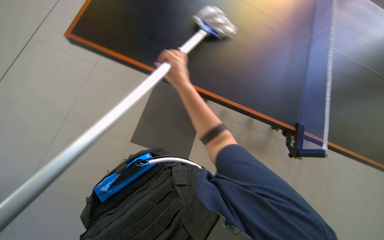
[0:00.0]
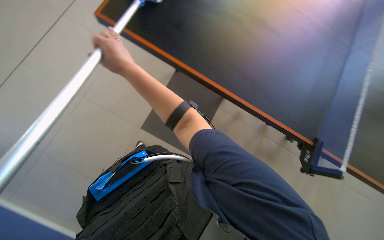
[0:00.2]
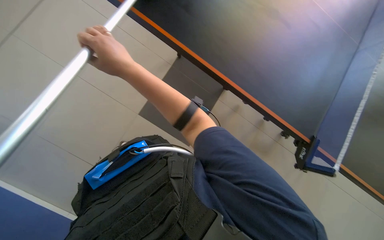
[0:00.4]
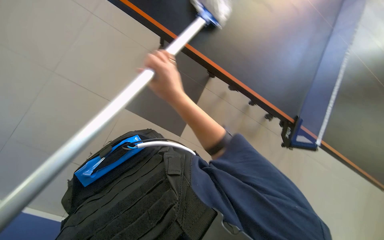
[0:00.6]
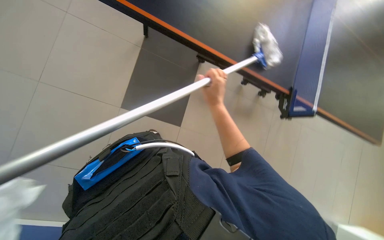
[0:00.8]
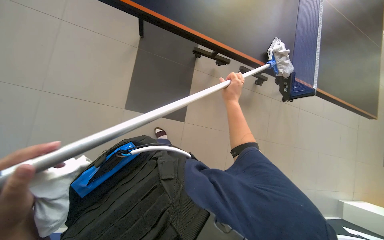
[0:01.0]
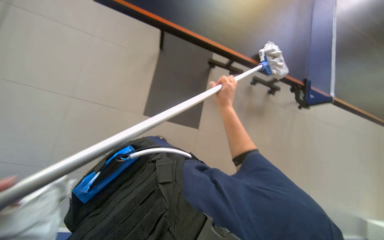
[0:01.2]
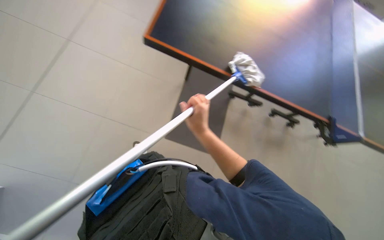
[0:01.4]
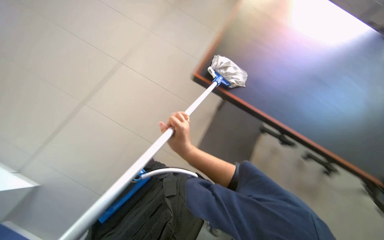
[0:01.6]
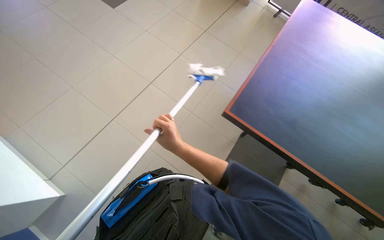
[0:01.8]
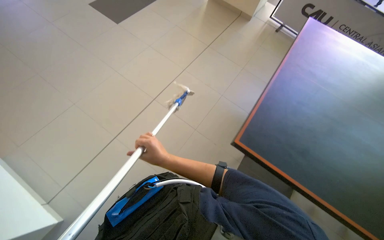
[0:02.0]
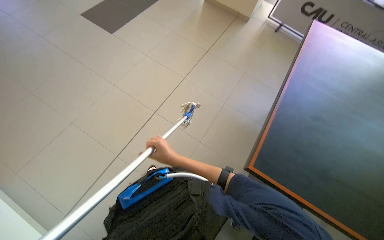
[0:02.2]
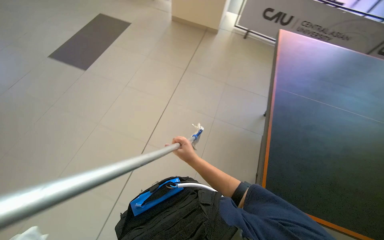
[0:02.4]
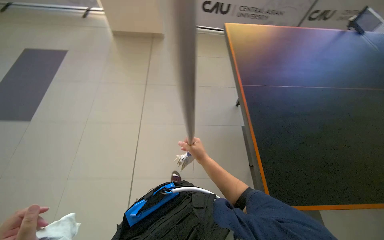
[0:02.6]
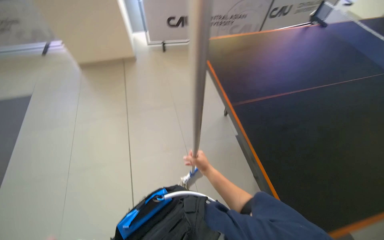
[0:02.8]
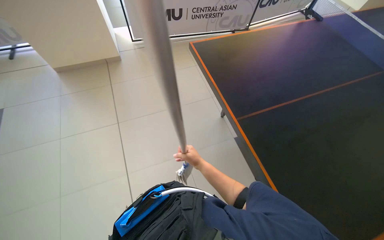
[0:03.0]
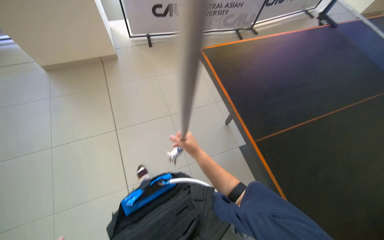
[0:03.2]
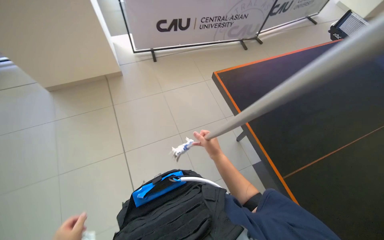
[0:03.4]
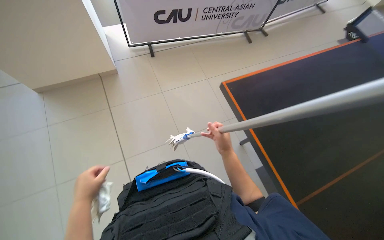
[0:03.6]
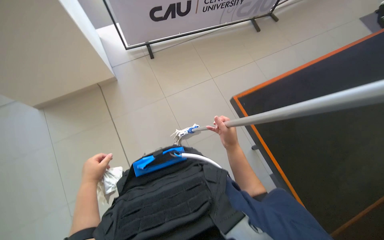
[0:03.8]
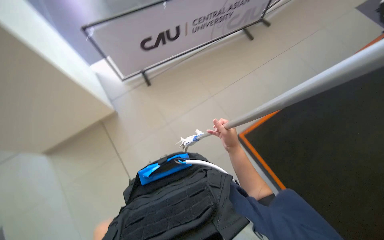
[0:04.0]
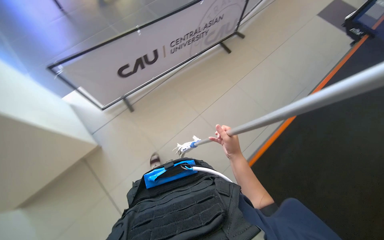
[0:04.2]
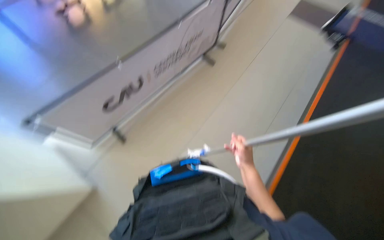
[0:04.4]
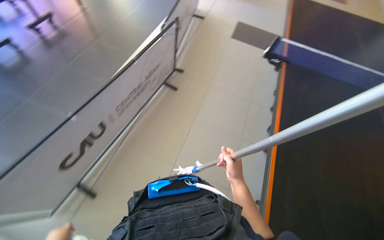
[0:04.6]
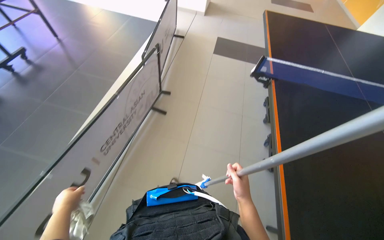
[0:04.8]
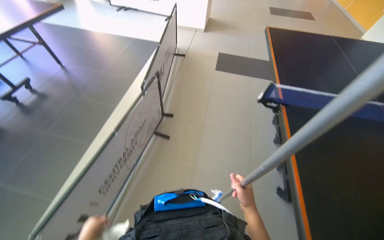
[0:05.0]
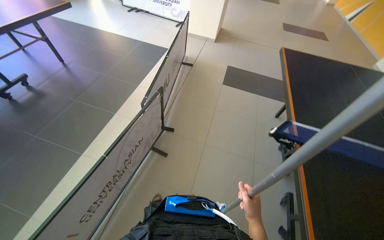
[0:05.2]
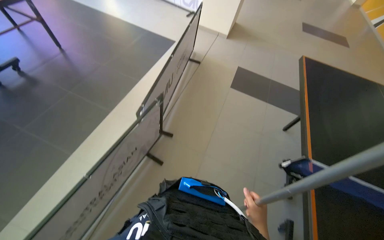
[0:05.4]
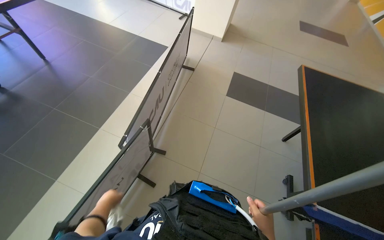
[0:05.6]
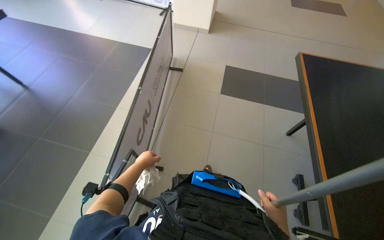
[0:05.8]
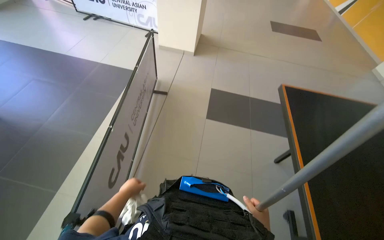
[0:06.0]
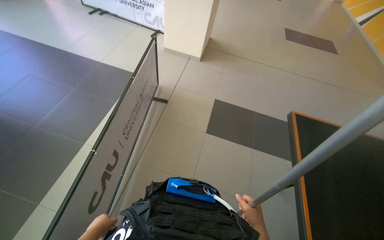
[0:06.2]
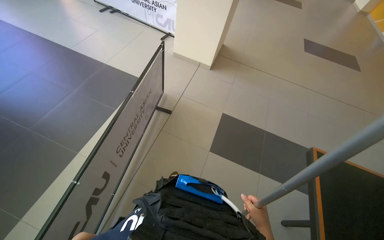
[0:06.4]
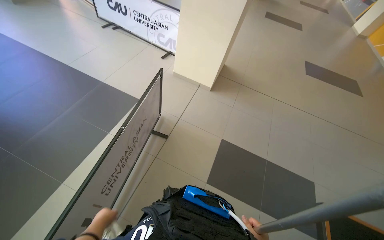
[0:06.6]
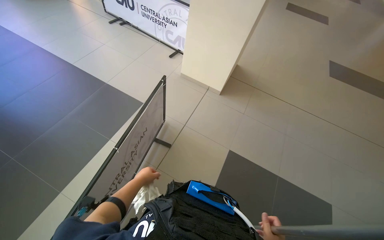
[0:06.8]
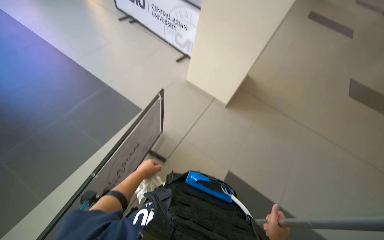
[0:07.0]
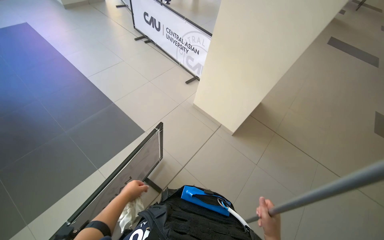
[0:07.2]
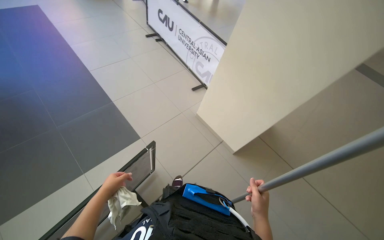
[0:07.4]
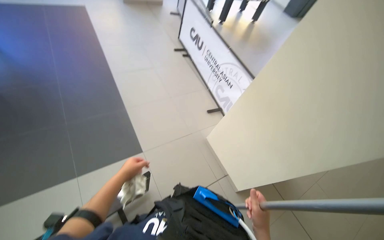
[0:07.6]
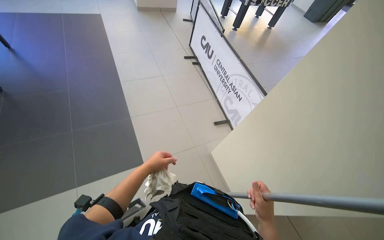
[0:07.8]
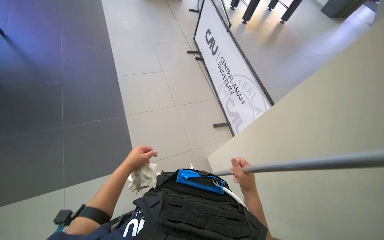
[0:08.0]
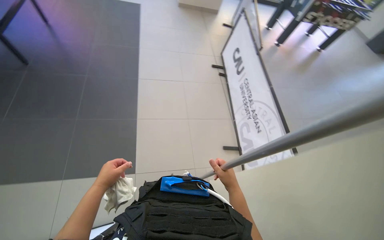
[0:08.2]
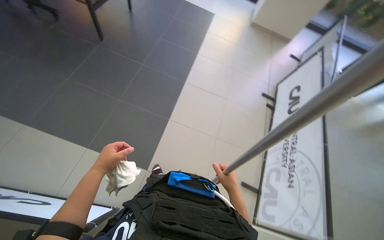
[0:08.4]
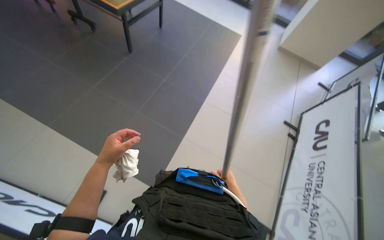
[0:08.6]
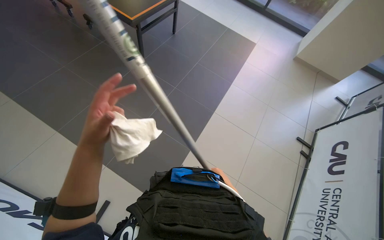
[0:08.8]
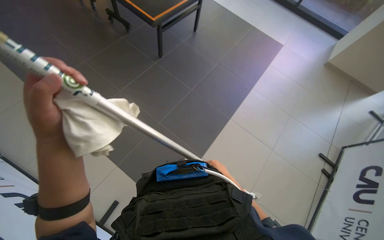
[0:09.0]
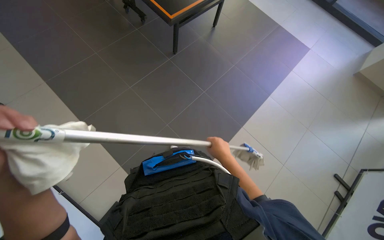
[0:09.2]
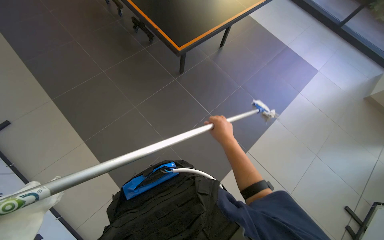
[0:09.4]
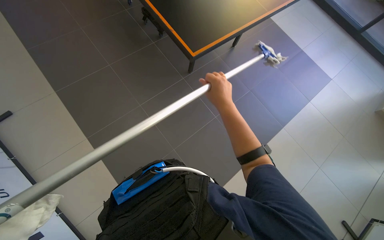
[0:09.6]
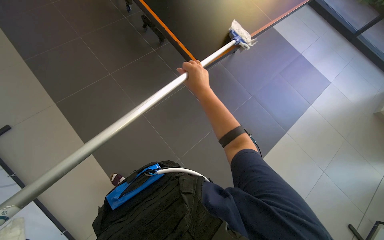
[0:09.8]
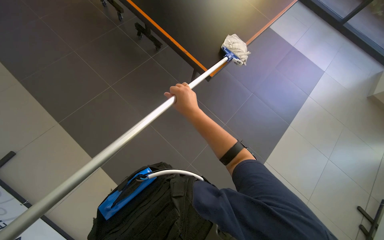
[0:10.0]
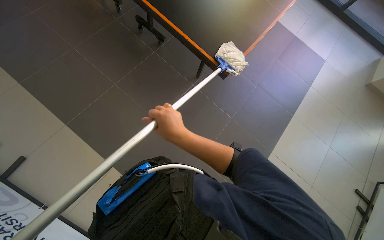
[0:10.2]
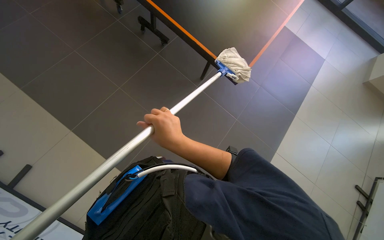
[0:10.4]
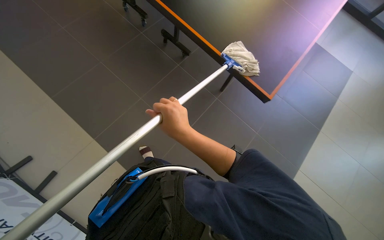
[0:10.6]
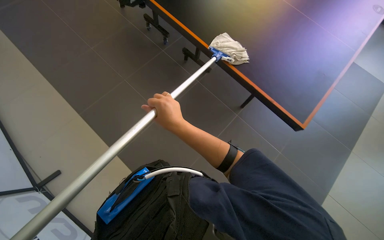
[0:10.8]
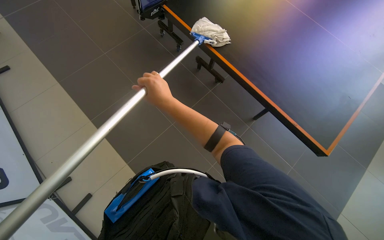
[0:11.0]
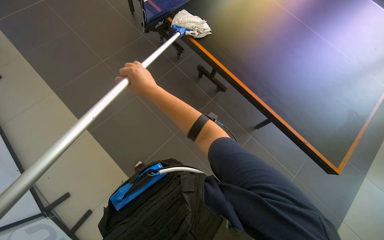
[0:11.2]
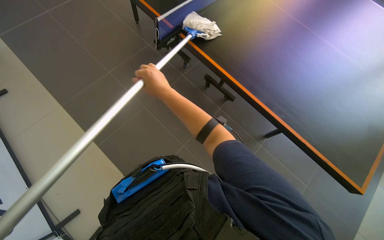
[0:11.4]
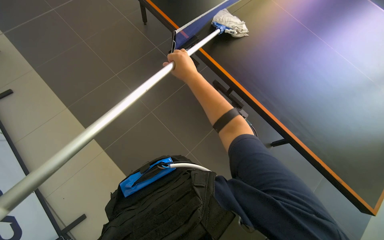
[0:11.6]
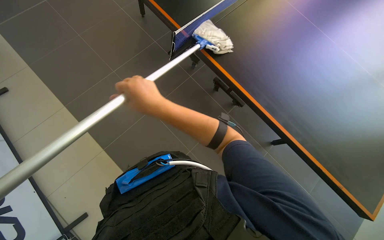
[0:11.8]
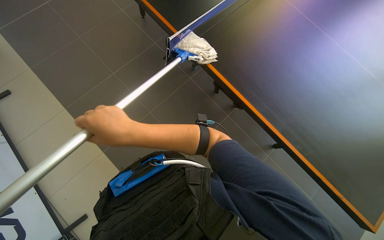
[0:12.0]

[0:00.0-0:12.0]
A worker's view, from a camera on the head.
Job: wiping surfaces.
The whole recording: Cleaning table surface with mop. The worker cleans the table surface using a mop.
0.0 to 1.6 s: The right hand swings left and right, some 30 cm each way, with 2 reversals.
1.6 to 3.0 s: The head travels approximately 60 cm. The wearer's head swings roughly 40 degrees to the right.
3.0 to 4.4 s: The camera travels some 60 cm. Everything in view rotates approximately 25 degrees counterclockwise.
4.4 to 6.0 s: The wearer moves approximately 1.5 m. The head turns to the right by some 25 degrees.
6.0 to 7.6 s: The head travels about 60 cm. The wearer looks about 20 degrees further upward. The scene turns roughly 45 degrees clockwise in the picture.
9.0 to 10.4 s: The camera is carried some 50 cm.
10.4 to 12.0 s: The right hand moves to the left, about 10 cm, and moves some 10 cm up the picture and comes back.

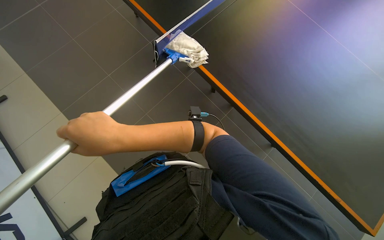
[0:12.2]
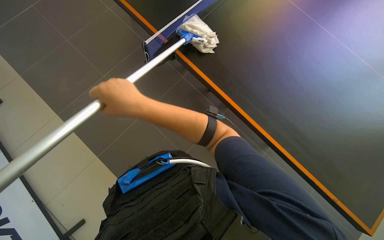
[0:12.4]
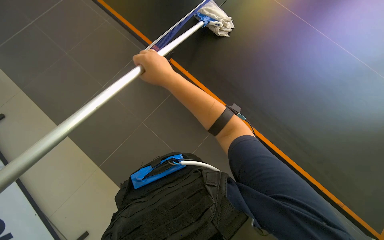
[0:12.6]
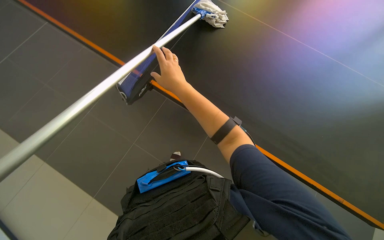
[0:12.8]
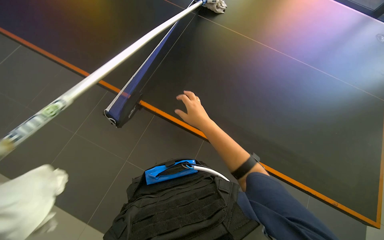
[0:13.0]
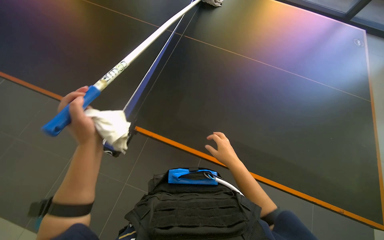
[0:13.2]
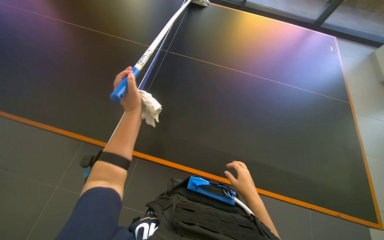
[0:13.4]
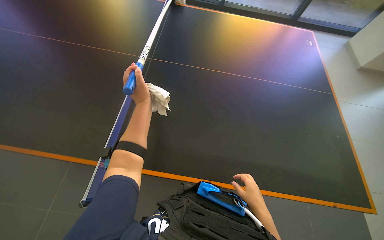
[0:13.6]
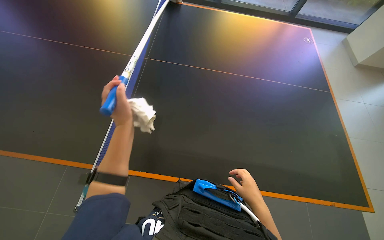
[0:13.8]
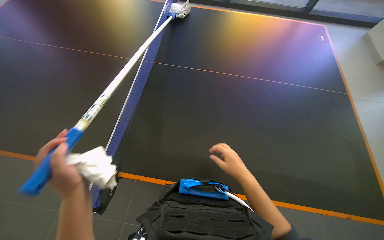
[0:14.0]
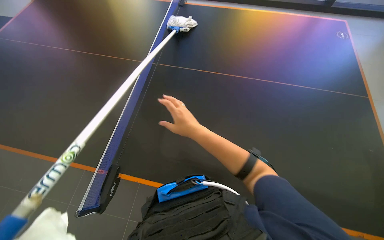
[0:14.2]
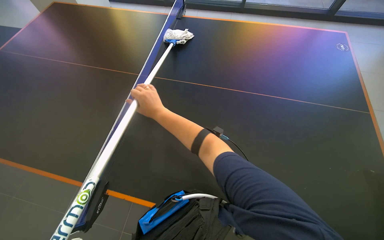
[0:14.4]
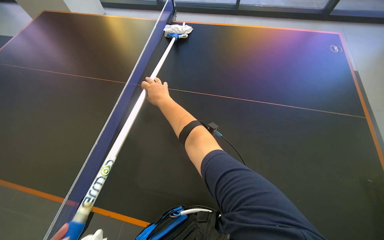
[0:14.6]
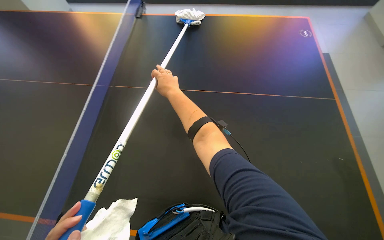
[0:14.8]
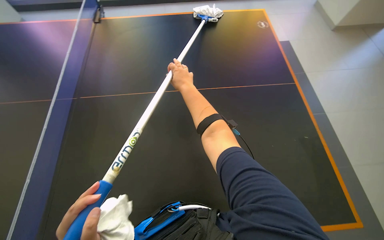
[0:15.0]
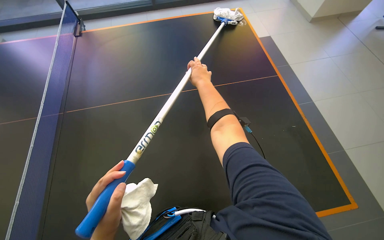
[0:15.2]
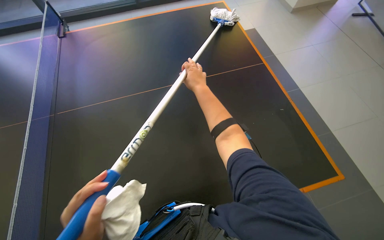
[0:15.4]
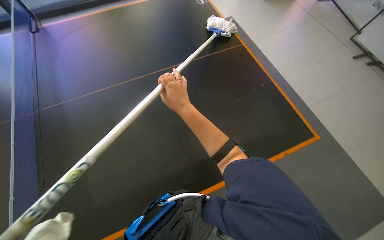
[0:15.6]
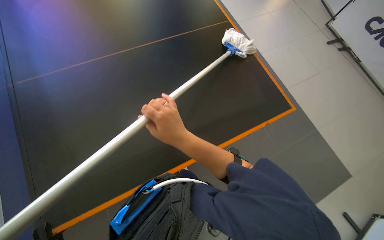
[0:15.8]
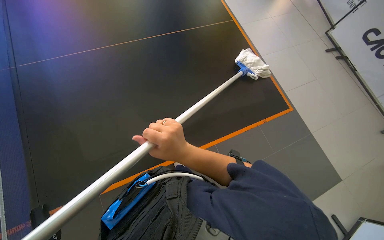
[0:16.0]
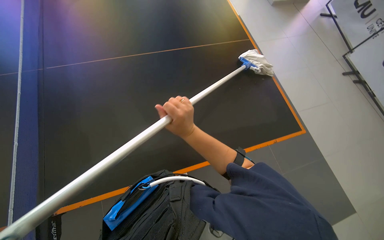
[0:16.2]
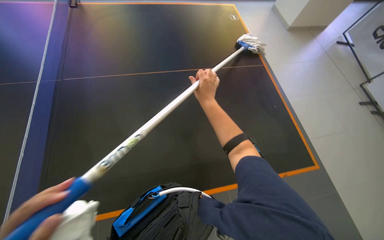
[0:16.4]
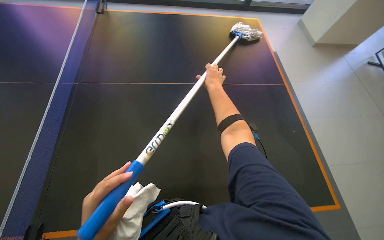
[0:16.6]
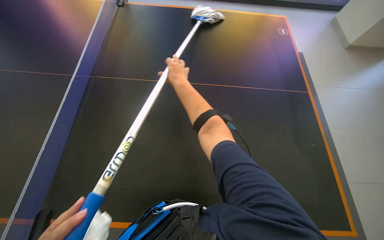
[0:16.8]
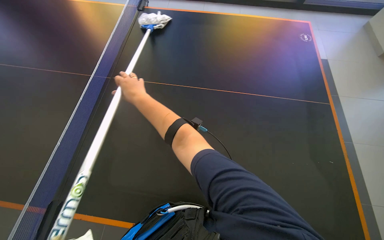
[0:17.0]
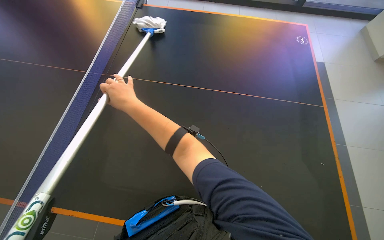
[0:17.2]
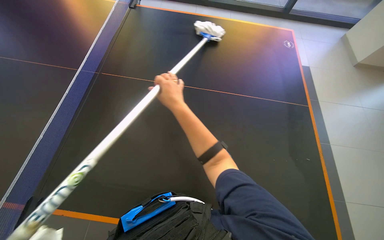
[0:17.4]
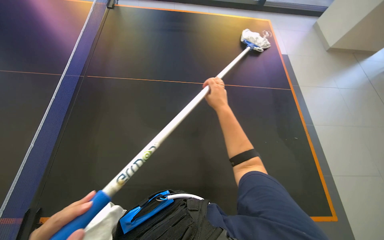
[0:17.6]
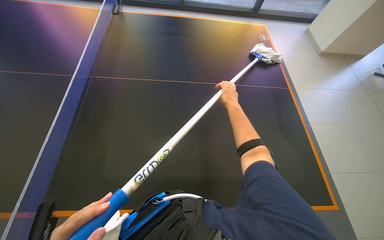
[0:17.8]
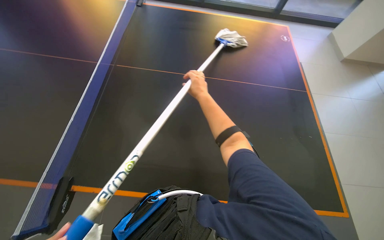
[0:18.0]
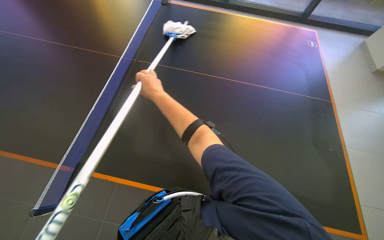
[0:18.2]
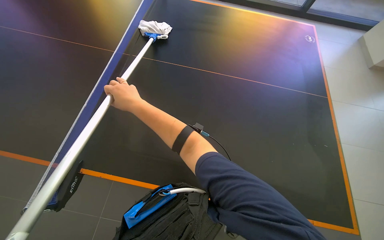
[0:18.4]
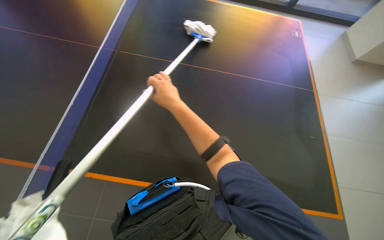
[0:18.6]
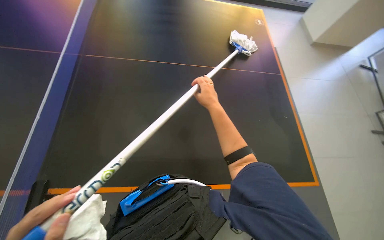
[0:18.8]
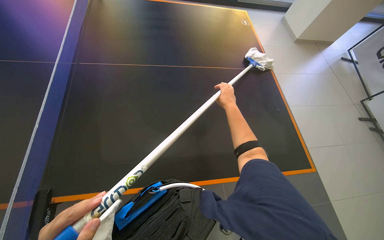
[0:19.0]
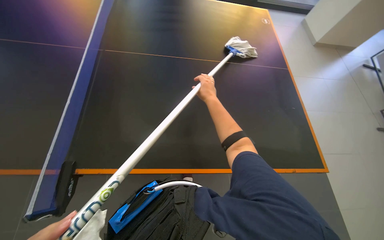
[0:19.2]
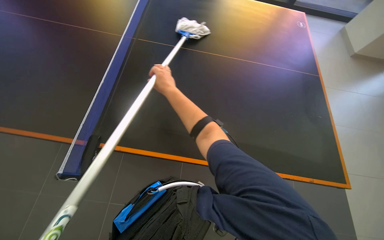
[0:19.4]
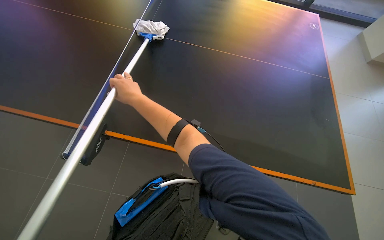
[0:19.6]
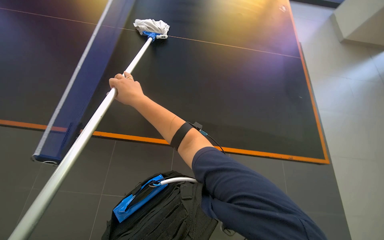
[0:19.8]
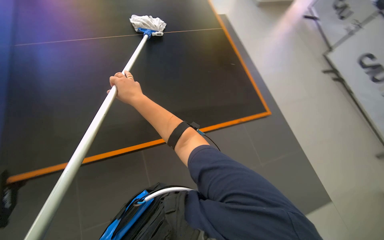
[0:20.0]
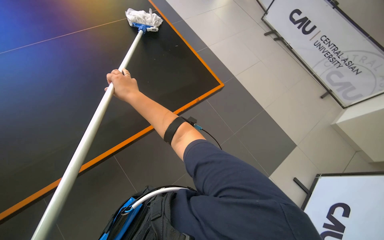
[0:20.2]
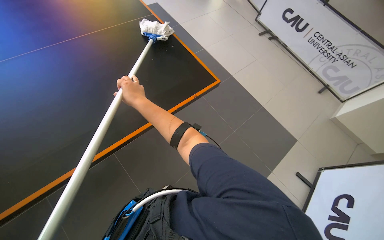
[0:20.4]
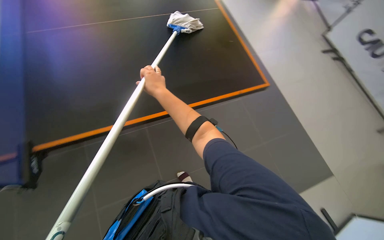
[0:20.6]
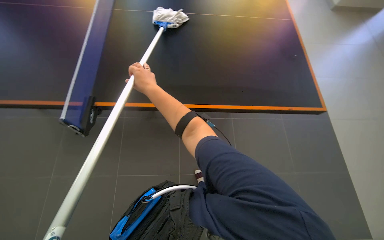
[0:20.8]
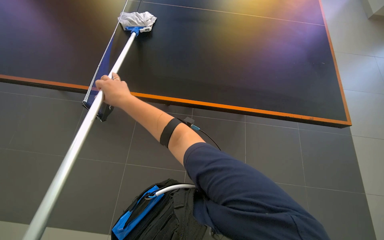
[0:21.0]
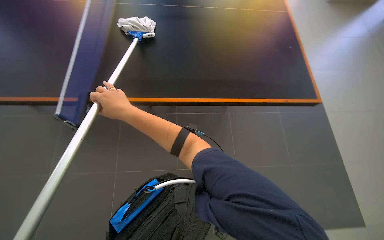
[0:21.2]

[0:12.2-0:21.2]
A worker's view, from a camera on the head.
Job: wiping surfaces.
The whole recording: Cleaning table surface with mop. The worker cleans the table surface using a mop.
12.2 to 13.8 s: The right hand goes approximately 30 cm to the right, farther from the camera and down the picture.
13.8 to 15.2 s: The right hand shifts about 40 cm up the picture.
15.2 to 16.6 s: The right hand reaches roughly 30 cm down the picture, then returns.
16.6 to 18.2 s: The right hand goes left and right, roughly 30 cm each way, reversing 2 times.
18.2 to 19.8 s: The right hand moves approximately 25 cm to the right and comes back.
19.8 to 21.2 s: The right hand moves nearer to the camera, roughly 15 cm.
